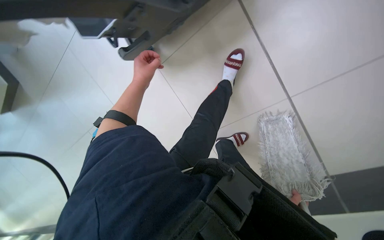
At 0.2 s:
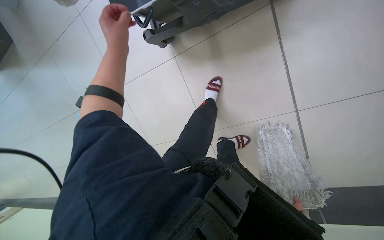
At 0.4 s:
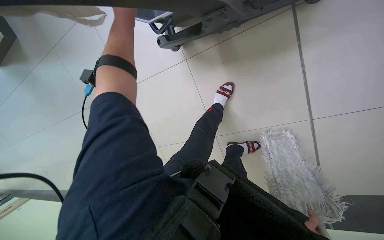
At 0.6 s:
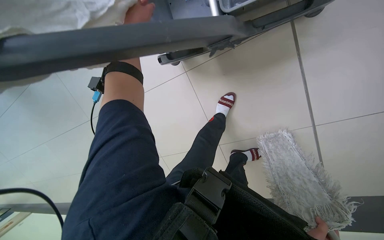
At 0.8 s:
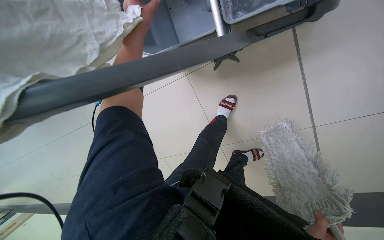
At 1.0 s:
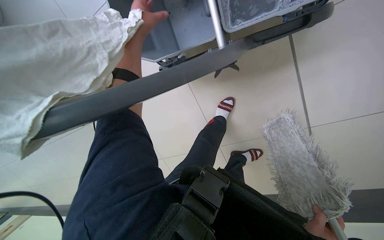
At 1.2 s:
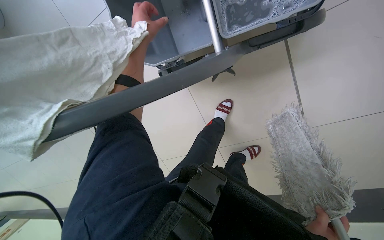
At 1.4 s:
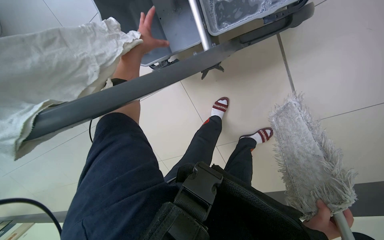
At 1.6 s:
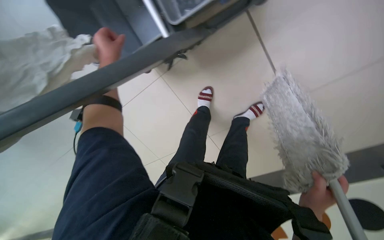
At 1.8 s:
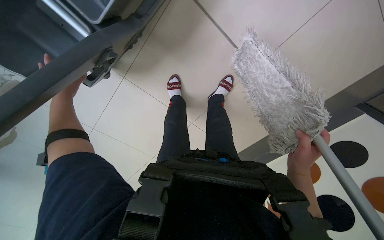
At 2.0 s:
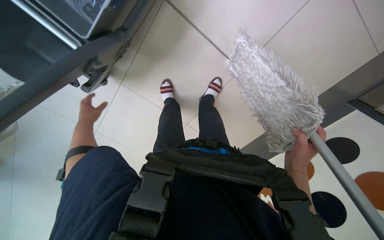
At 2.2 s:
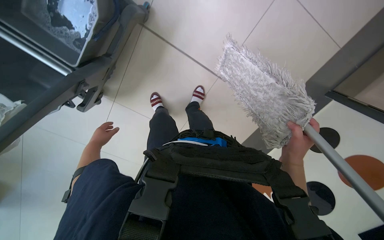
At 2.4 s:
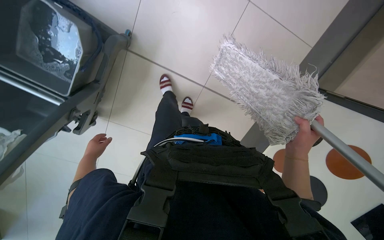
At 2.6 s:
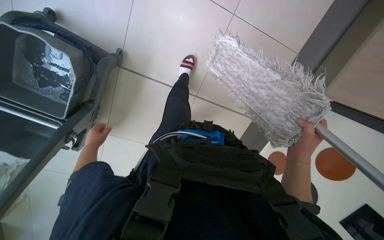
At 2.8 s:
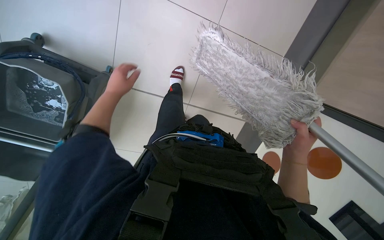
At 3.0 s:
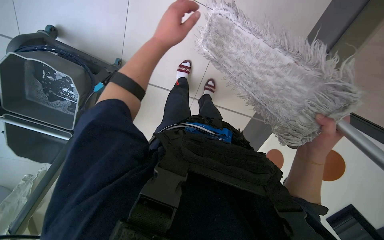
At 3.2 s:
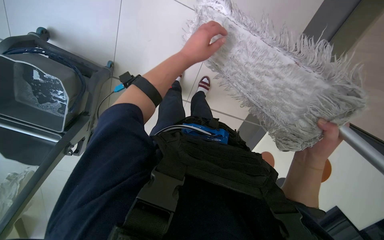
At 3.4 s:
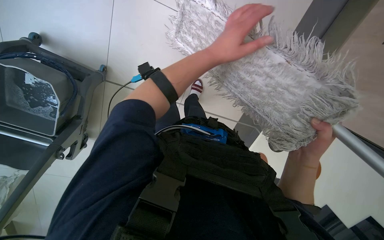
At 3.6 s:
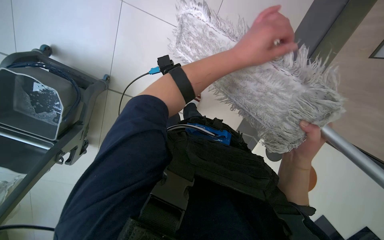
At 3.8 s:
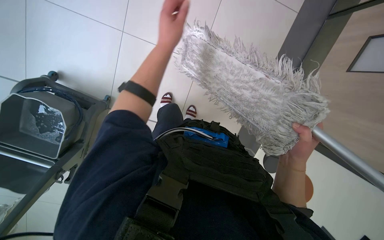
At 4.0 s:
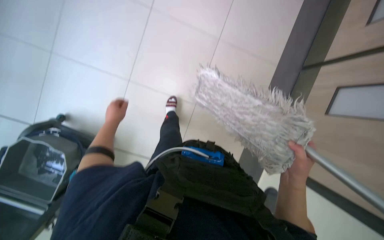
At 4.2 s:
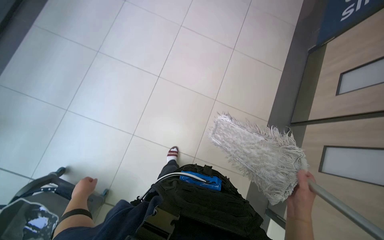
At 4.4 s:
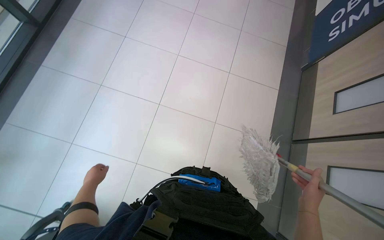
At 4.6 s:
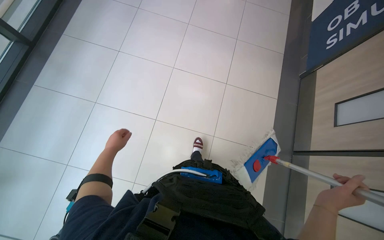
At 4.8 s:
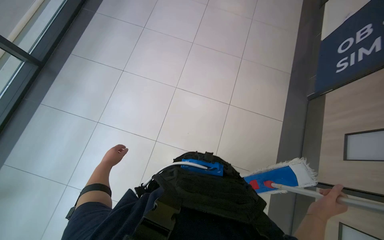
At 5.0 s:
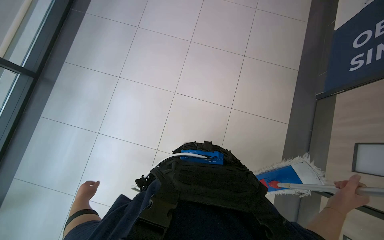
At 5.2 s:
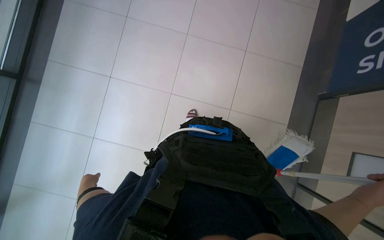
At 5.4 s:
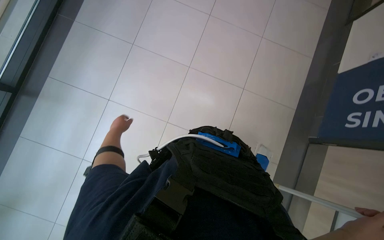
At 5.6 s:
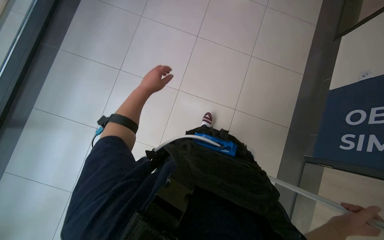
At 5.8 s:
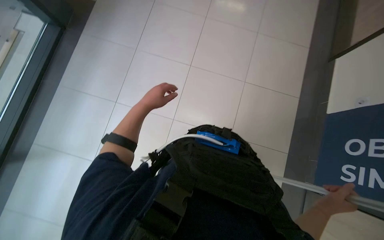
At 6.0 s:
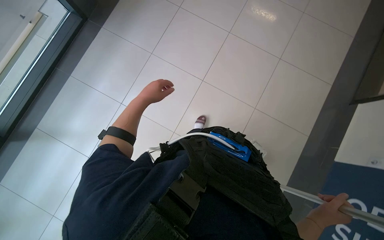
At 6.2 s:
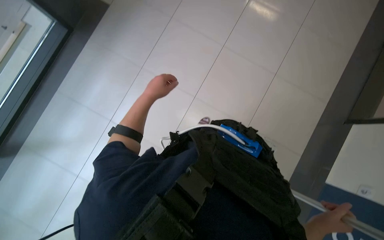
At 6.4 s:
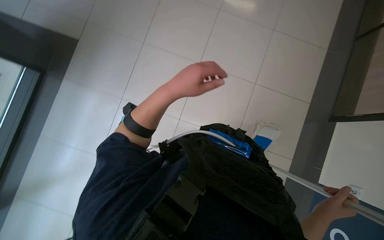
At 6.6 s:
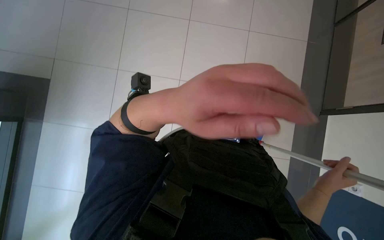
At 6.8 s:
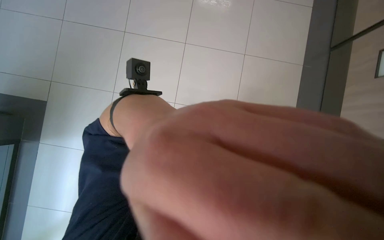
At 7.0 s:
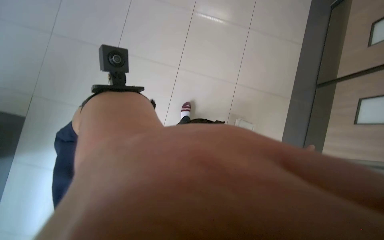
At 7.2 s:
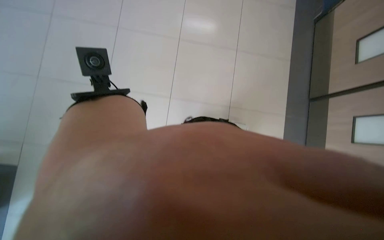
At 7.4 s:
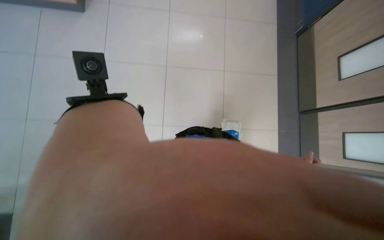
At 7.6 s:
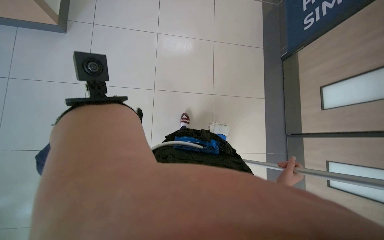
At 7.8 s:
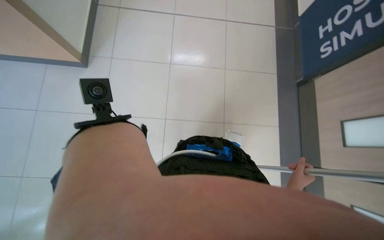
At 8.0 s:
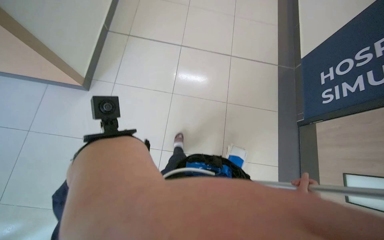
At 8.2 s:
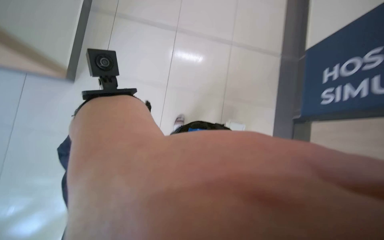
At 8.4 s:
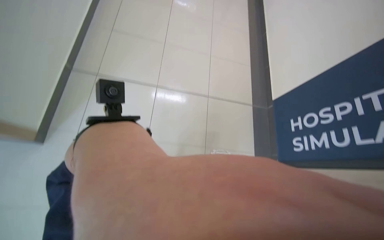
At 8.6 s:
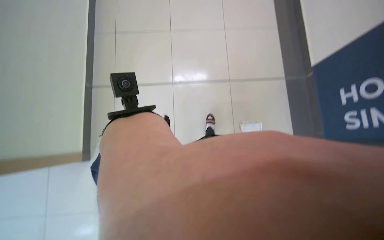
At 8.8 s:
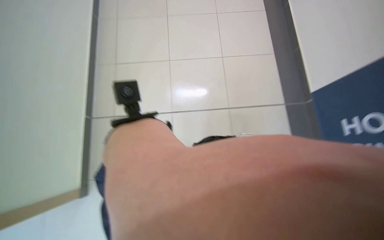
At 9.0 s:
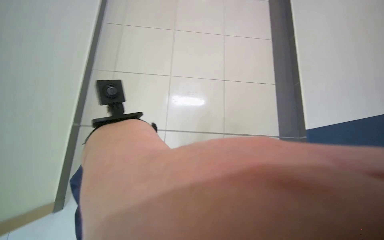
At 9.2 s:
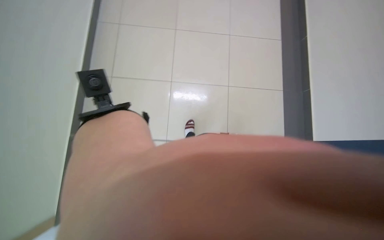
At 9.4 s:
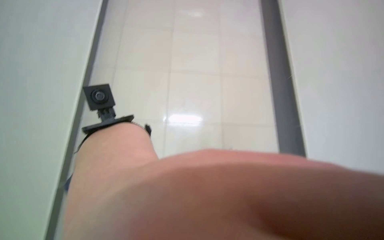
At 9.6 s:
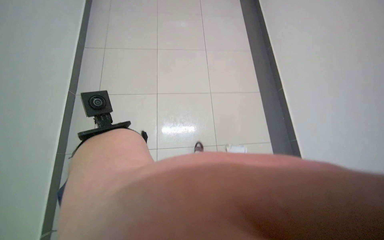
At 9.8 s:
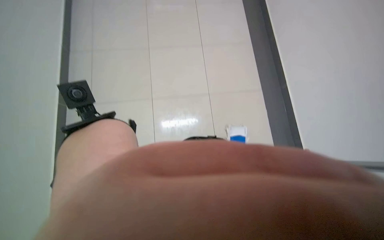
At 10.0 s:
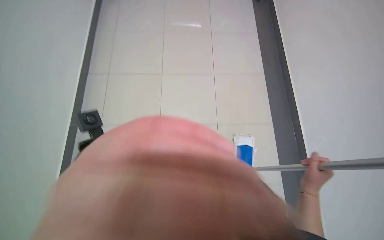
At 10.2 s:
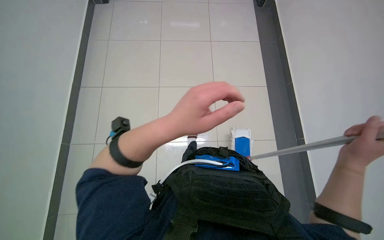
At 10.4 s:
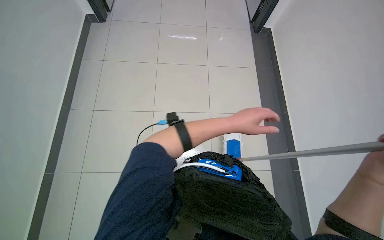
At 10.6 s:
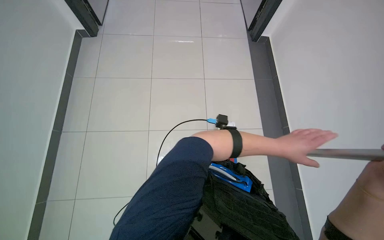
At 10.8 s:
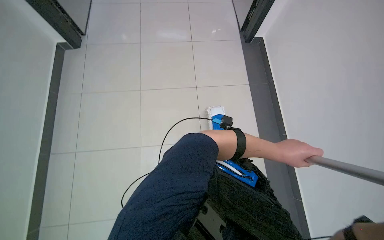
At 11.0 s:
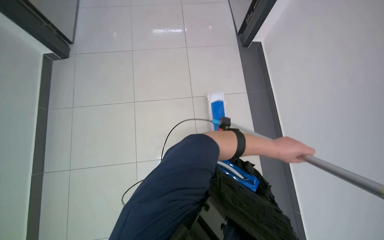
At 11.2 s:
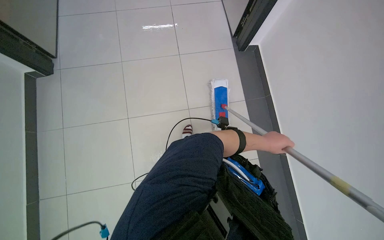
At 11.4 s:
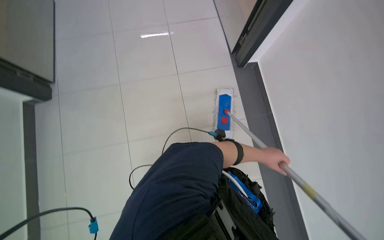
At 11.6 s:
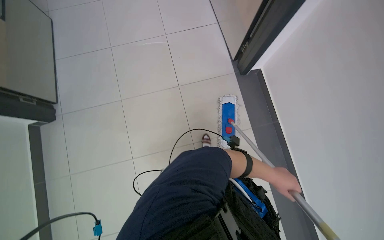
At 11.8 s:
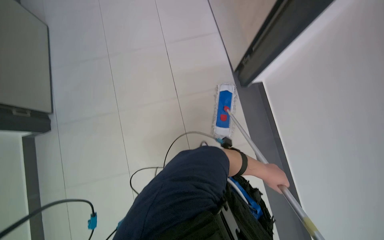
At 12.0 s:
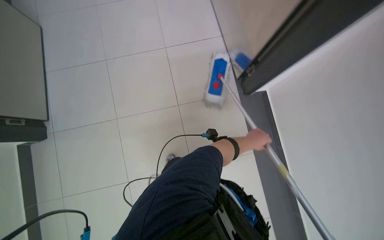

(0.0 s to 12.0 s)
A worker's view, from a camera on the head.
Job: mopping floor.
The whole recording: Mopping tiled floor. The worker mops the tiled floor, occasionally moving the mop bucket and cleaning the mop head.
0.0 s - 1.6 s: The left hand is displaced up the picture by about 20 cm, and goes nearer to the camera and returns, some 20 cm each way.
1.6 s - 3.0 s: The scene rotates counterclockwise by approximately 30 degrees.
3.0 s - 4.4 s: The wearer looks some 30 degrees further upward.
4.4 s - 6.0 s: The head travels roughly 70 cm.
6.0 s - 7.6 s: The right hand goes some 15 cm farther from the camera.
7.6 s - 9.0 s: The head travels about 1.5 m.

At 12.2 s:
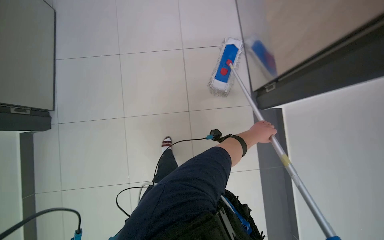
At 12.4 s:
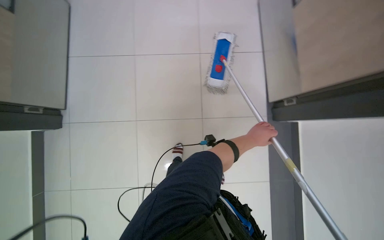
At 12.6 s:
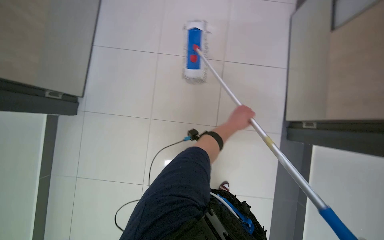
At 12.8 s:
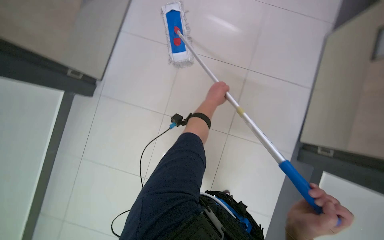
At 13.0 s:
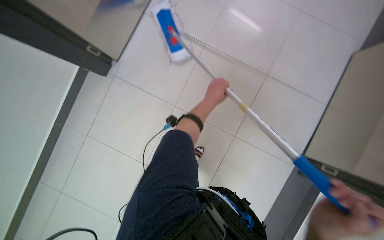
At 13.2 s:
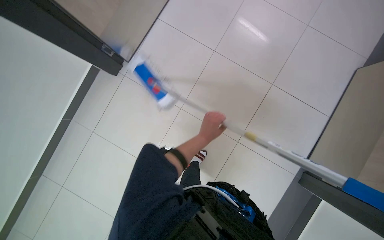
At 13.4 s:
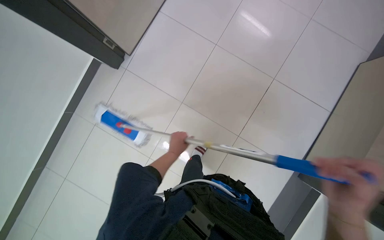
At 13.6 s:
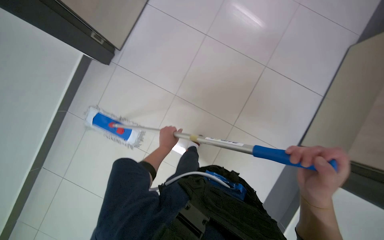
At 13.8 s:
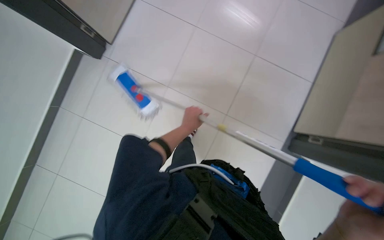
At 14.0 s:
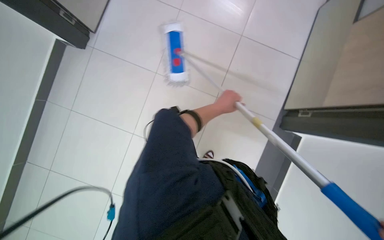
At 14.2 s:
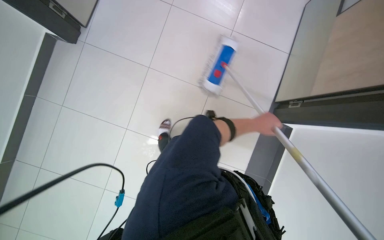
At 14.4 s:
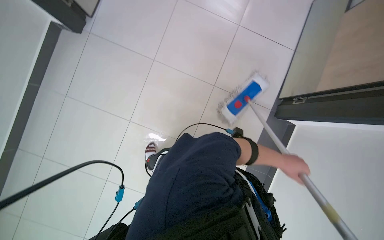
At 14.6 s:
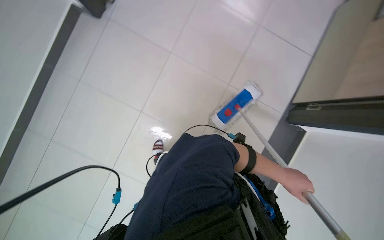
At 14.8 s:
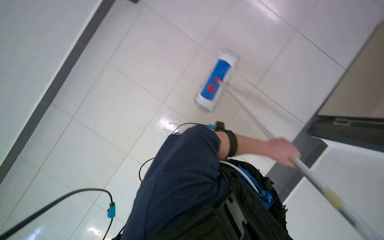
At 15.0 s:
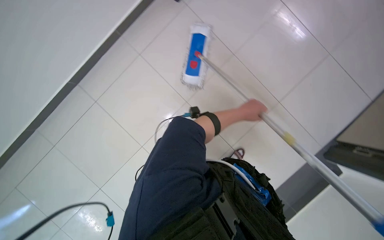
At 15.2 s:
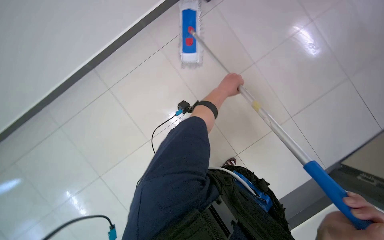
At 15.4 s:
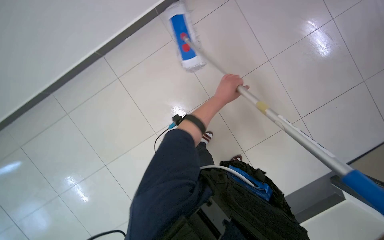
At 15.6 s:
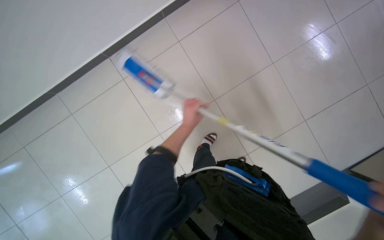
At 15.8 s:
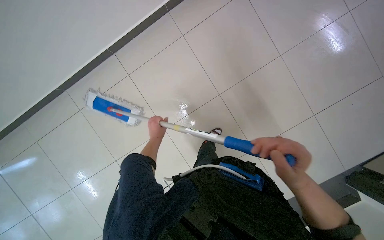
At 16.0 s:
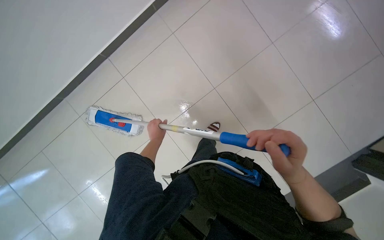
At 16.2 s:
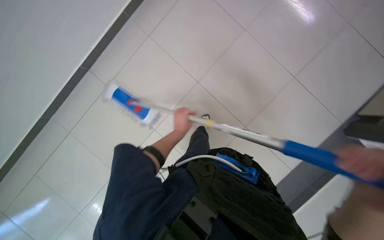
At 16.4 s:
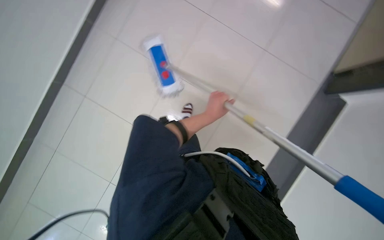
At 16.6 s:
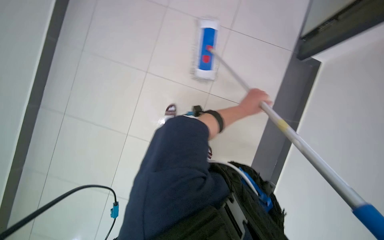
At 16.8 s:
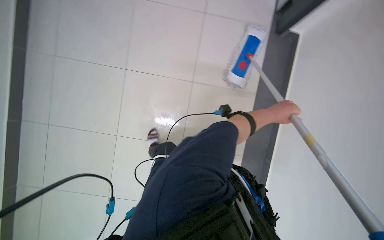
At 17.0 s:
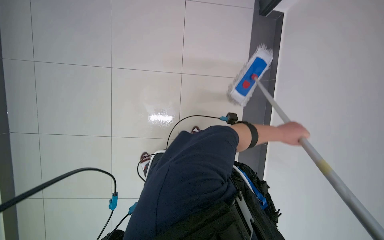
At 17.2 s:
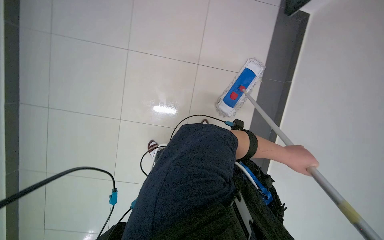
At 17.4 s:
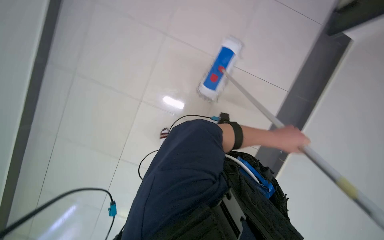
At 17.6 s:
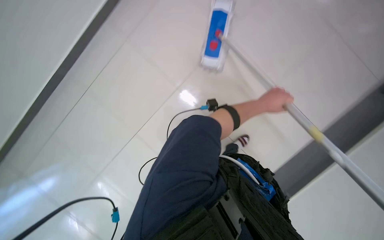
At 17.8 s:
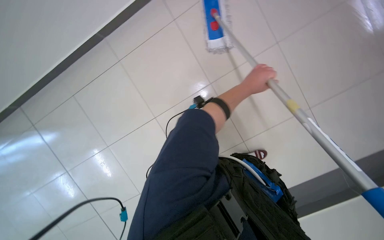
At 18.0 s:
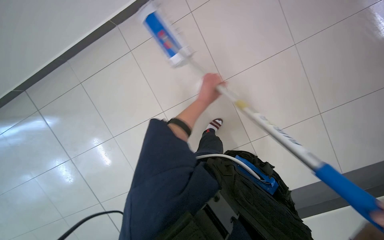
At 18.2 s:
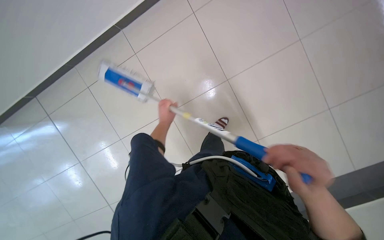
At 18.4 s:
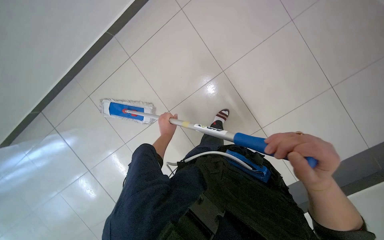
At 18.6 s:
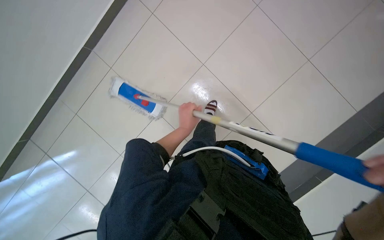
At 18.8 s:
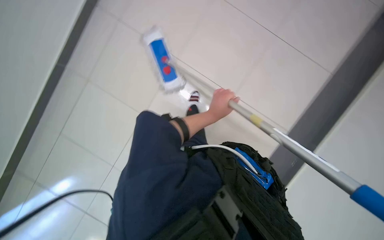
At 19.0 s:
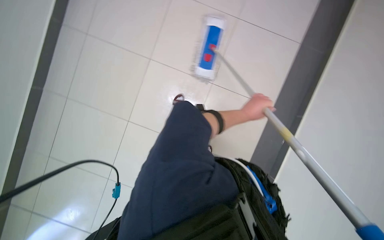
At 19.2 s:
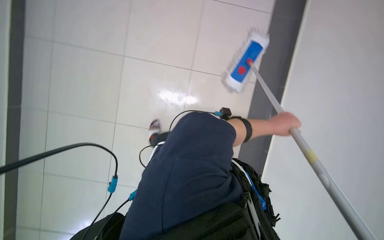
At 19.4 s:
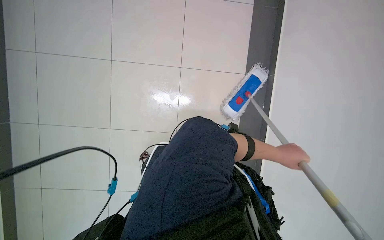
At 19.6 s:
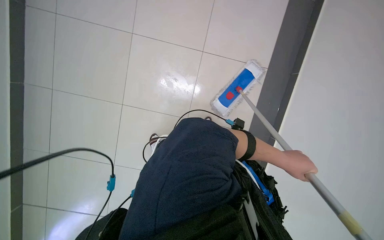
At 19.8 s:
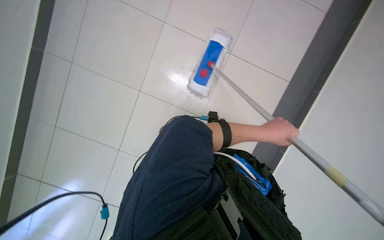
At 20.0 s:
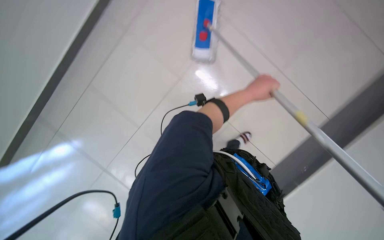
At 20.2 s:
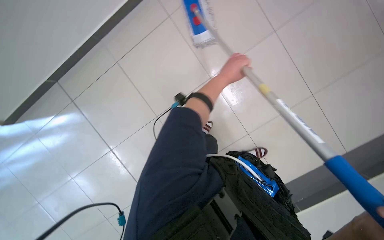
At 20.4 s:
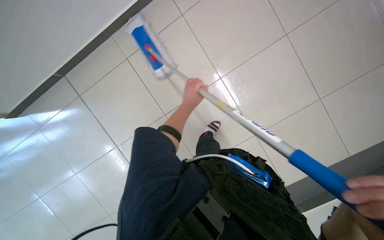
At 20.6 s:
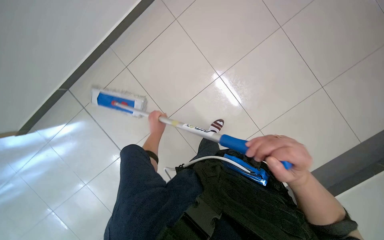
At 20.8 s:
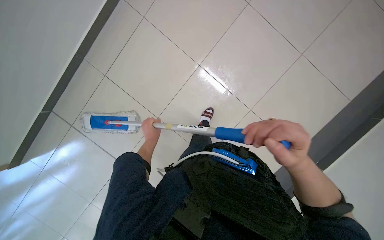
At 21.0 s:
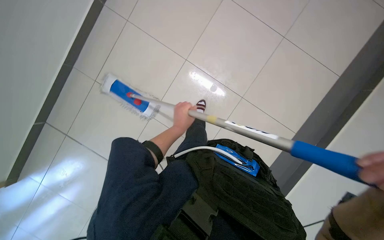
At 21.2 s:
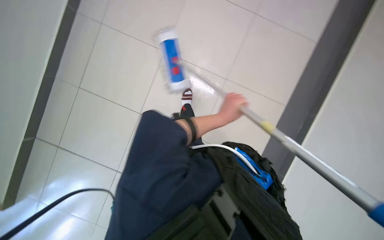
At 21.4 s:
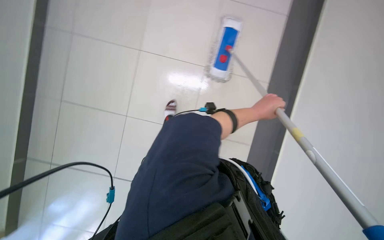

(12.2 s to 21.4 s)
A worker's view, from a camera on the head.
Job: mopping floor.
The whole recording: Mopping tiled floor. The worker mops the tiled floor, occasionally moving the mop bucket and cleaning the mop head.
12.2 s - 13.8 s: The left hand moves to the left, approximately 25 cm.
13.8 s - 15.2 s: The head travels approximately 50 cm.
